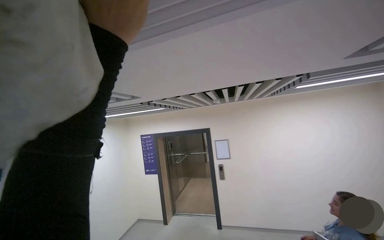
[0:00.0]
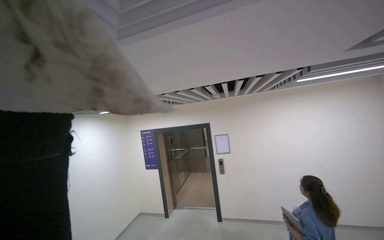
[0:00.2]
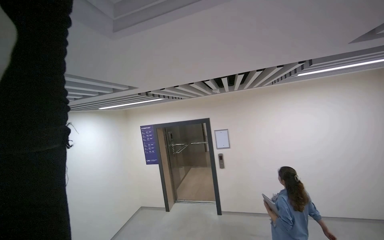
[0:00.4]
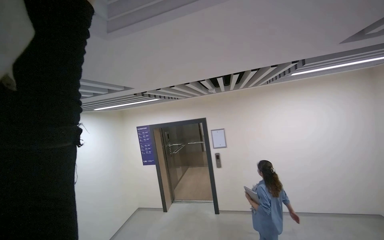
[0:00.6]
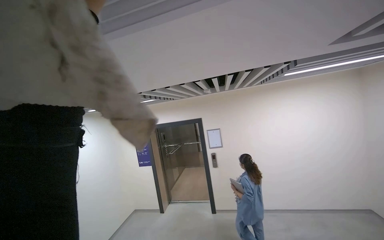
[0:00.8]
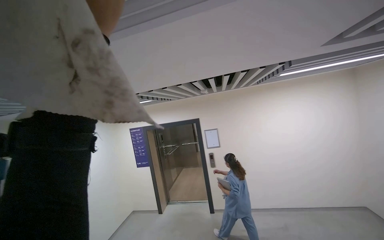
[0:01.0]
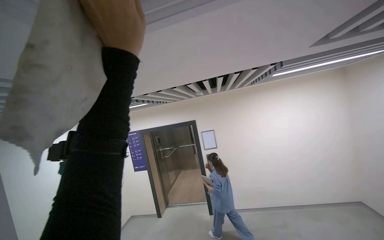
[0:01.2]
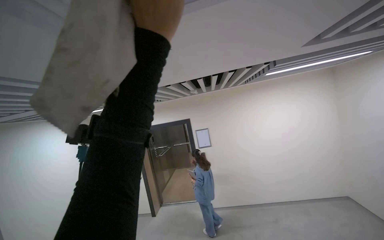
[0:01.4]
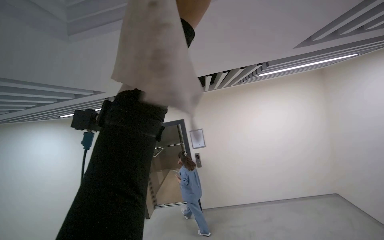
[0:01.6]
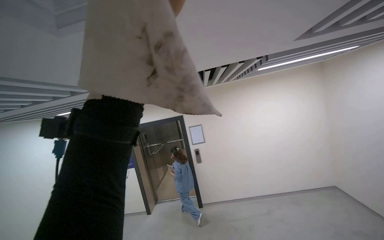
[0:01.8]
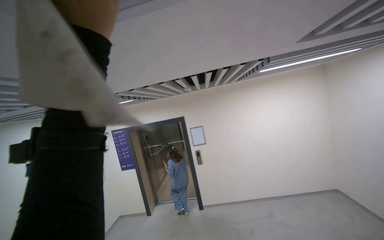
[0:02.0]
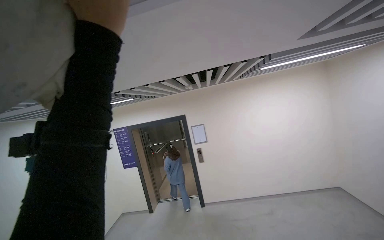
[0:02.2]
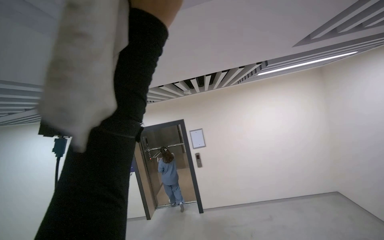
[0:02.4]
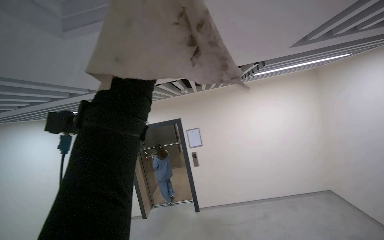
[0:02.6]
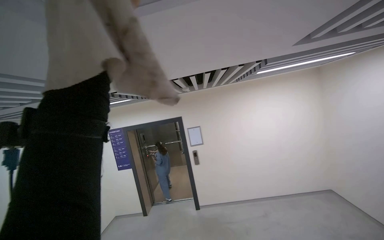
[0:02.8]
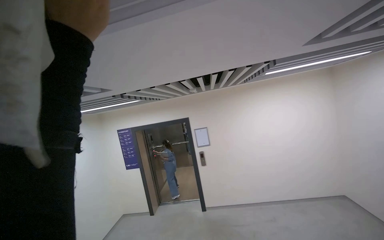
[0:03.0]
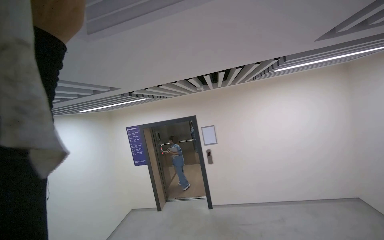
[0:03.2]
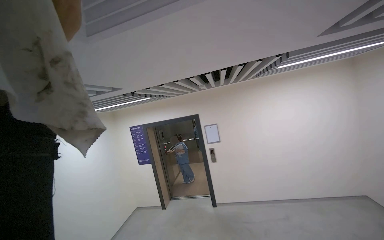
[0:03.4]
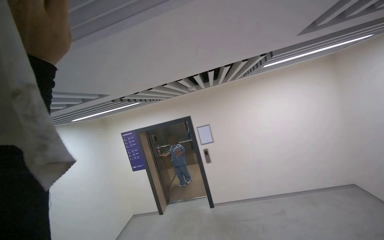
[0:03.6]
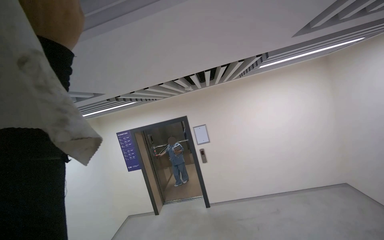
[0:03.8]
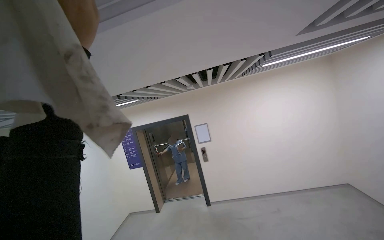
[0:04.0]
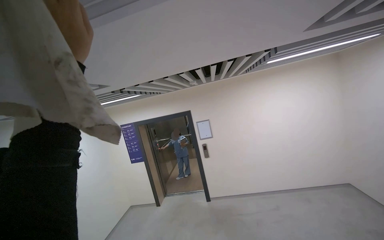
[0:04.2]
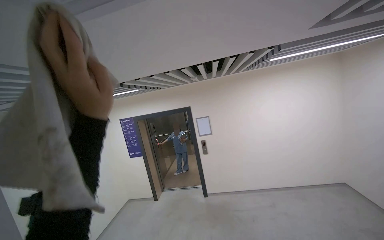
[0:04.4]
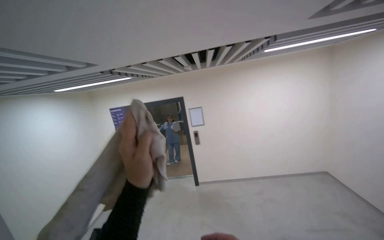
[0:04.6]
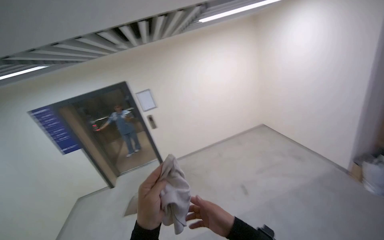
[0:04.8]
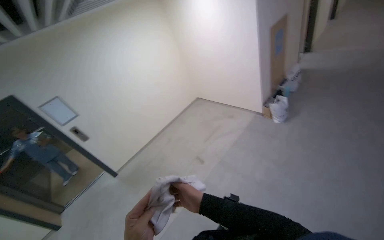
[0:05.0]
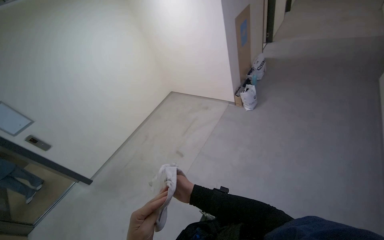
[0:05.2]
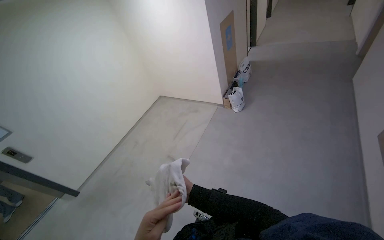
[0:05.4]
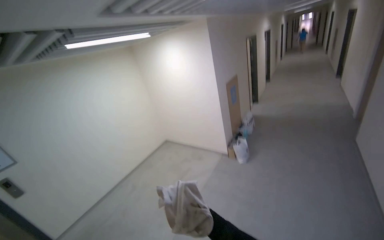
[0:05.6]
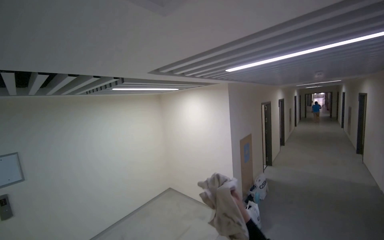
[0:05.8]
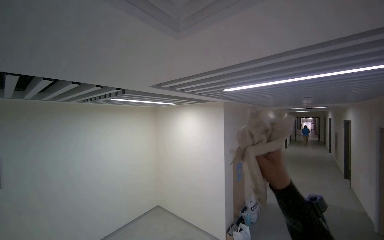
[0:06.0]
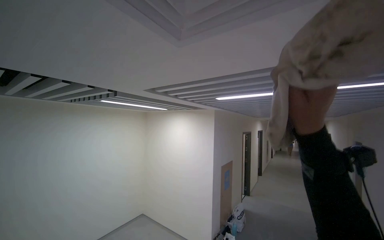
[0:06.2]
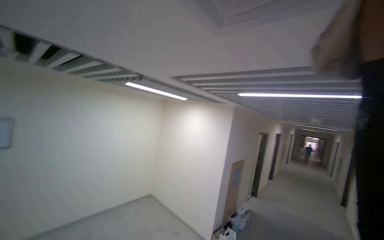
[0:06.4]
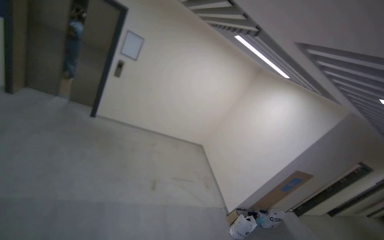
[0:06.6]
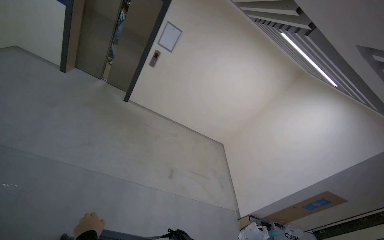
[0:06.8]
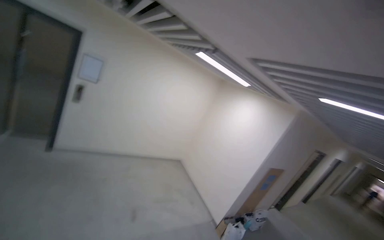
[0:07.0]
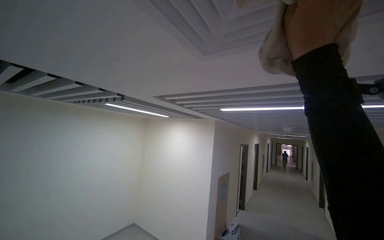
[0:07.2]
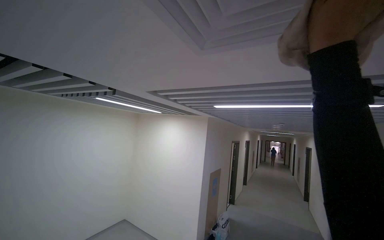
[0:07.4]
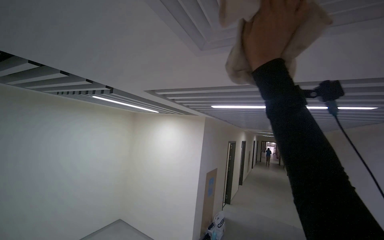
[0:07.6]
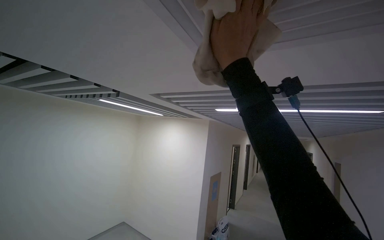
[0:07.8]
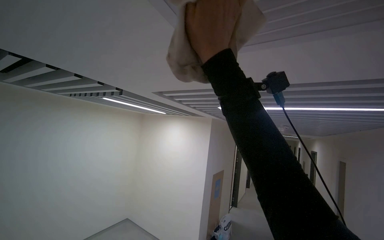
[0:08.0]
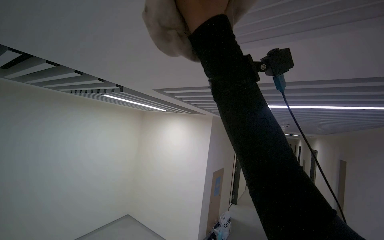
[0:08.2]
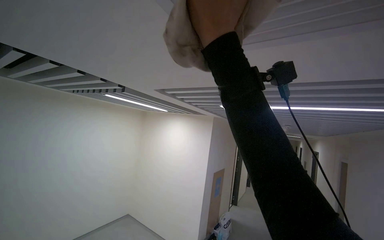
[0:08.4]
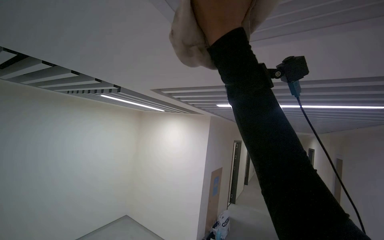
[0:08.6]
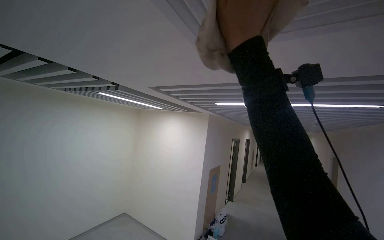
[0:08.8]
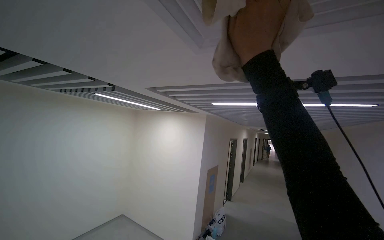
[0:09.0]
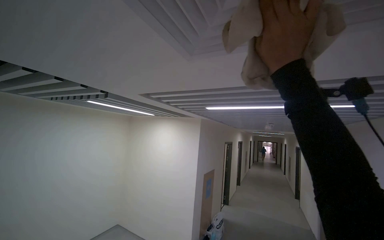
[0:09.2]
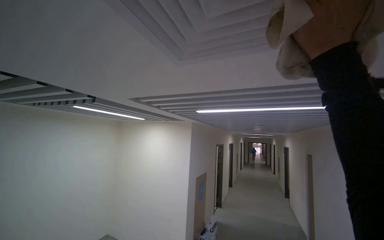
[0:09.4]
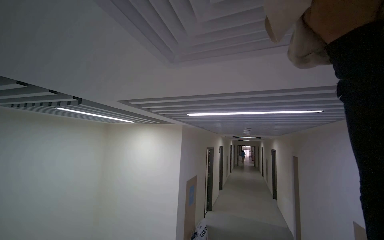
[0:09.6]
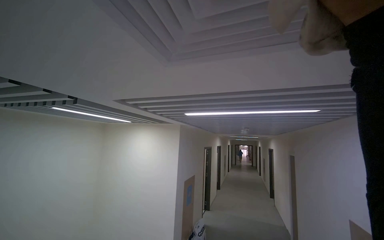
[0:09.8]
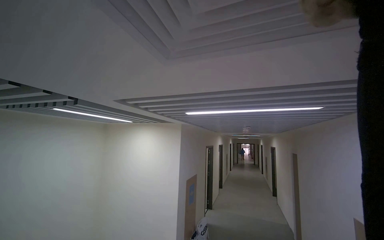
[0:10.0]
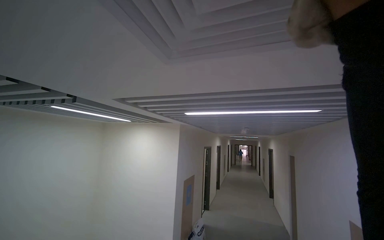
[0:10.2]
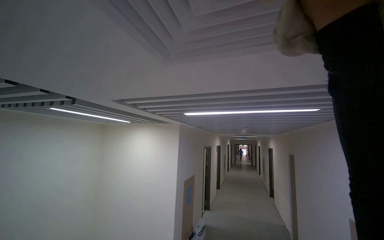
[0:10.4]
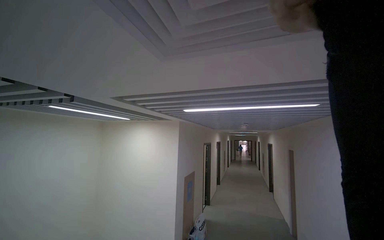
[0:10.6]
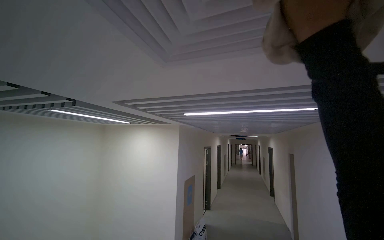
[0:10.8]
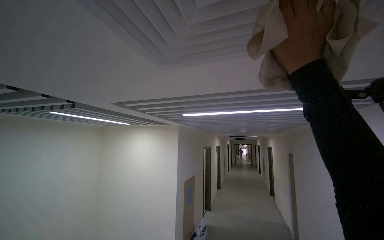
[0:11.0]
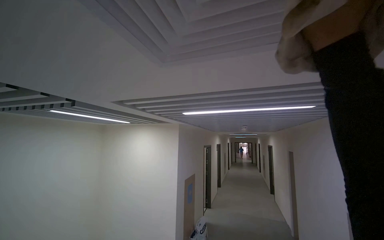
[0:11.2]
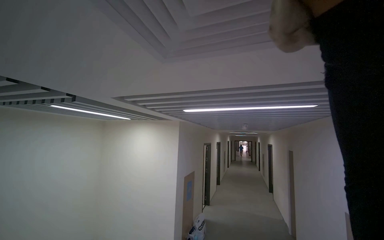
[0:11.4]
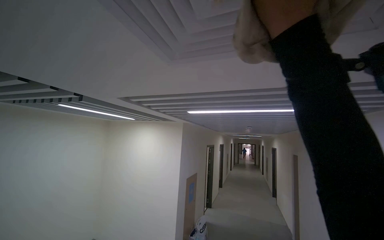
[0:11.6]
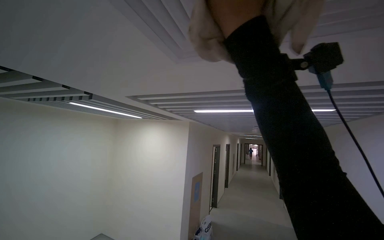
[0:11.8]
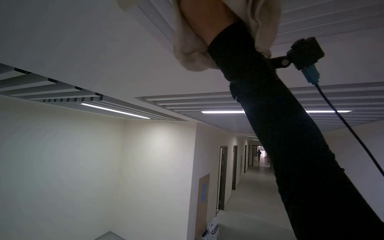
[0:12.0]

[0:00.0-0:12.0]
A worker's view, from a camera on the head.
Job: wiping surfaces.
The whole recording: Wiping ceiling vents. The worker wipes the ceiling vents with a cloth.
0:04.4 to 0:06.0: The wearer's head swings some 55 degrees to the right. The view tilts about 25 degrees upward.
0:07.6 to 0:09.0: The right hand moves some 15 cm to the left and comes back.

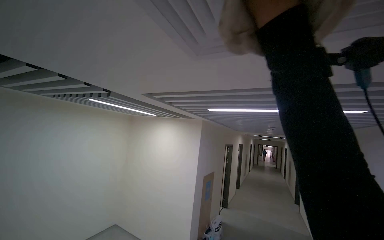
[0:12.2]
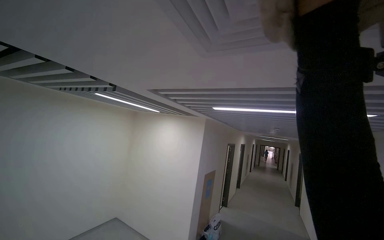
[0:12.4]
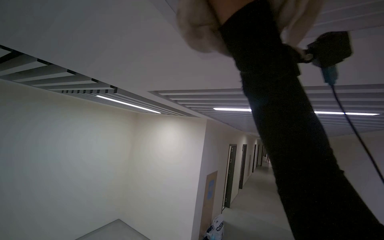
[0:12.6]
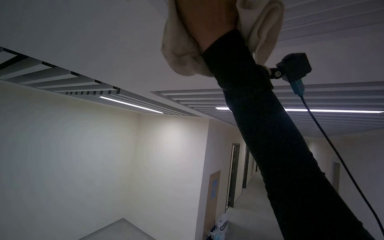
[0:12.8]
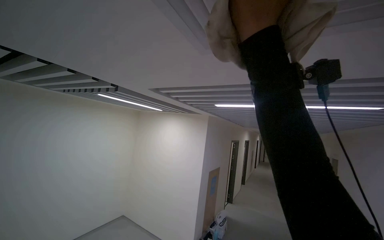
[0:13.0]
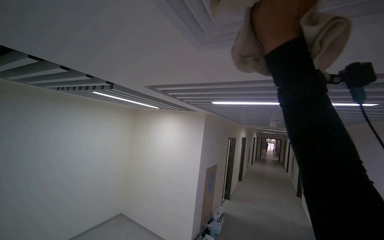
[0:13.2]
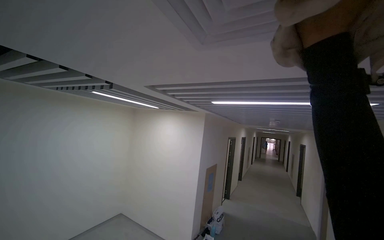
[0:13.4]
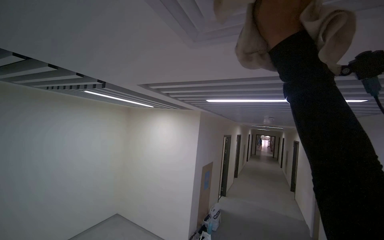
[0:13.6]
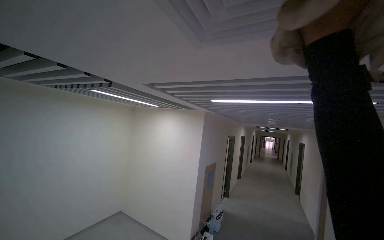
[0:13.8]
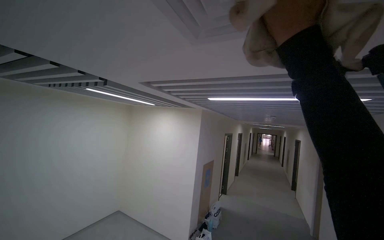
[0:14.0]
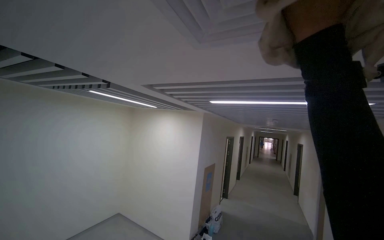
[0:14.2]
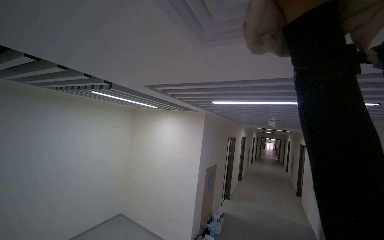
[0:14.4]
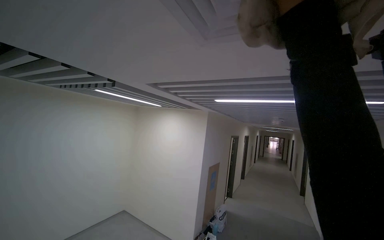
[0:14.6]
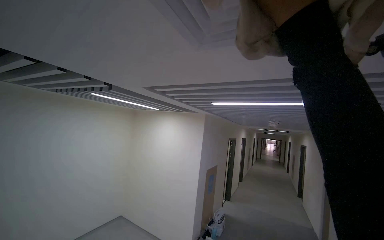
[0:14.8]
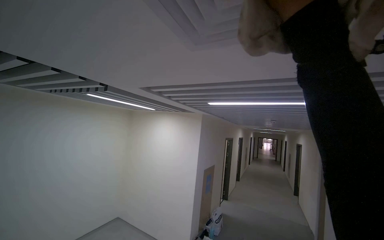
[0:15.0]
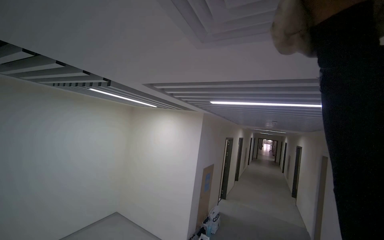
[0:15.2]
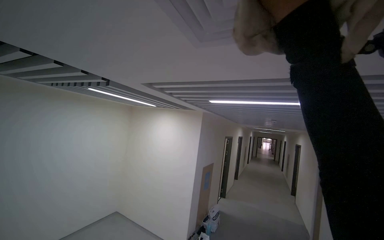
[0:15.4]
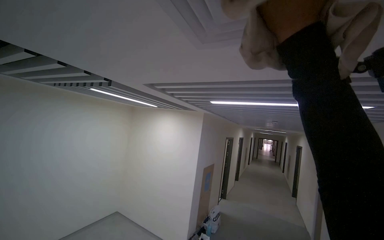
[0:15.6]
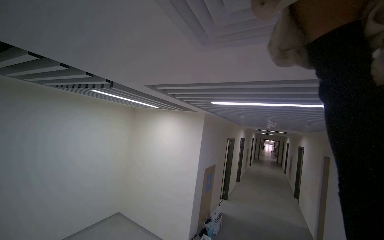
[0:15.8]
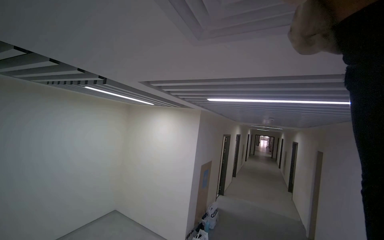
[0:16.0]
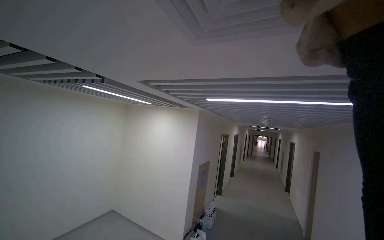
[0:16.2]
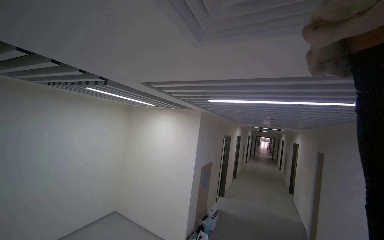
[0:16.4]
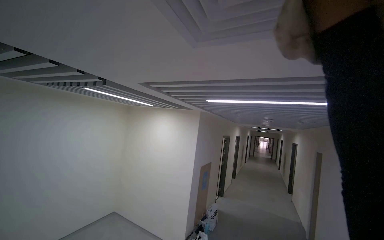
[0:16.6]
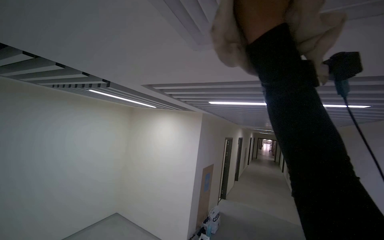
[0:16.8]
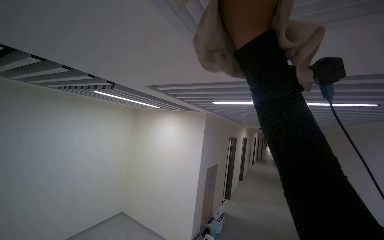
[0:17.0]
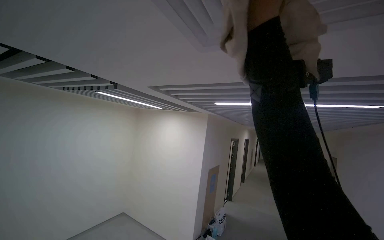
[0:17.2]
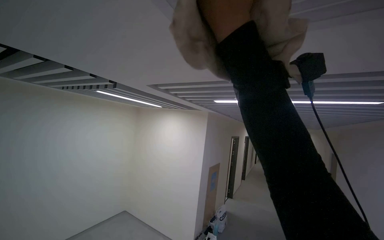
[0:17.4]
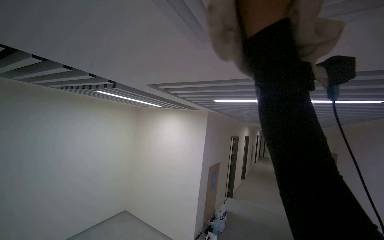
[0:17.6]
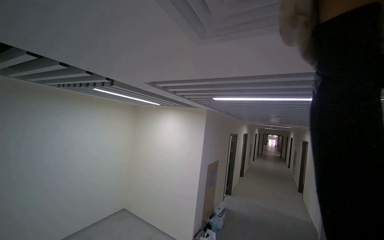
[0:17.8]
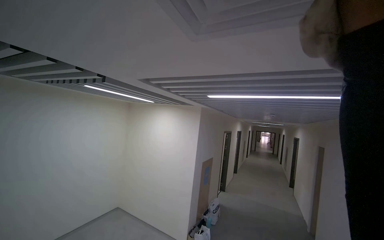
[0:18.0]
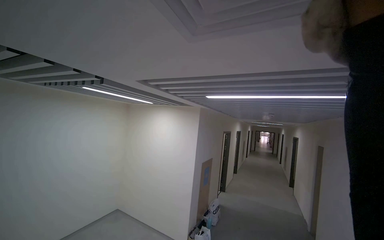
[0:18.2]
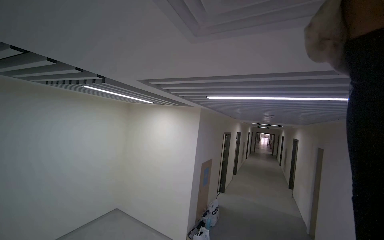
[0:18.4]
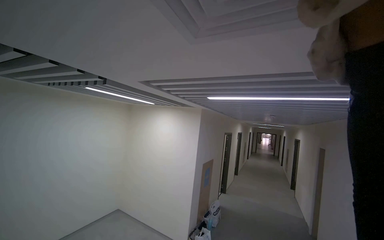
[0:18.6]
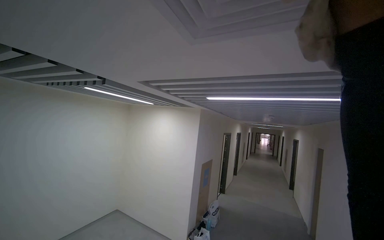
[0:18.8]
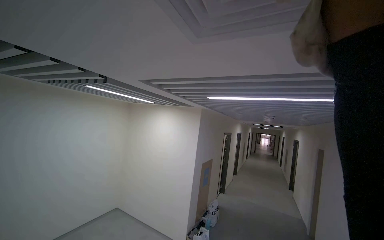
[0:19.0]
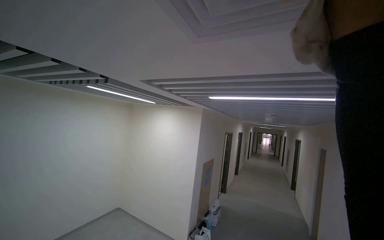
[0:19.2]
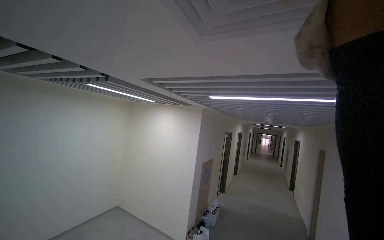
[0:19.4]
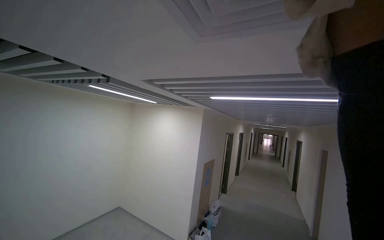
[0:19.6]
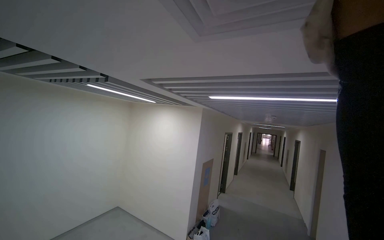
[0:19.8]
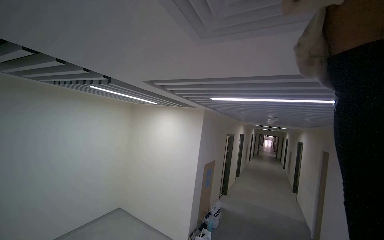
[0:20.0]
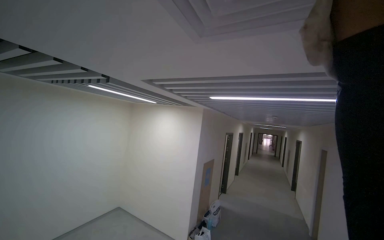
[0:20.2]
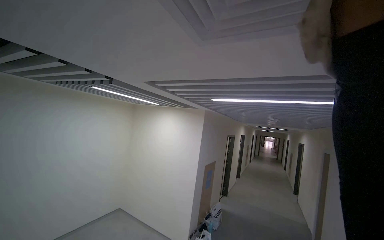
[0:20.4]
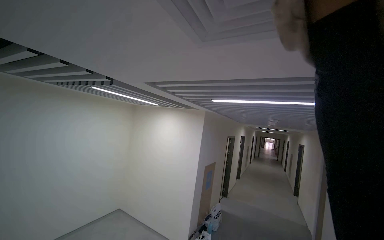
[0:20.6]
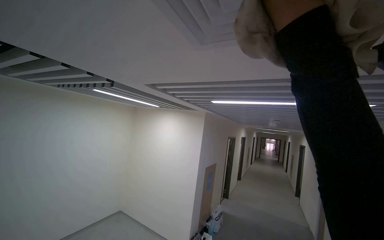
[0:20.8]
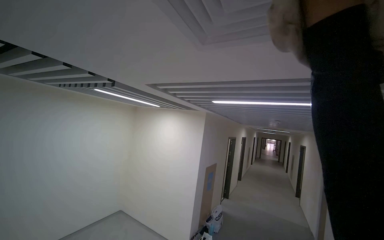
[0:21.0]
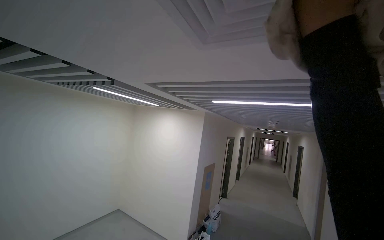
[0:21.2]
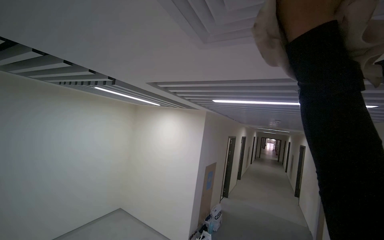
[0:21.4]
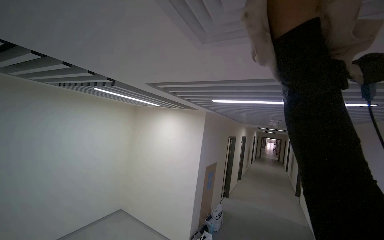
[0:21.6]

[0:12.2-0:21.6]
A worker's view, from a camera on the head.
Job: wiping surfaces.
The whole recording: Wiping ceiling vents. The worker wipes the ceiling vents with a cloth.
0:12.2 to 0:13.8: The right hand is displaced down the picture by approximately 10 cm, and reaches approximately 10 cm to the left, then returns.
0:17.0 to 0:18.4: The right hand goes left and right, approximately 20 cm each way, reversing 2 times.
